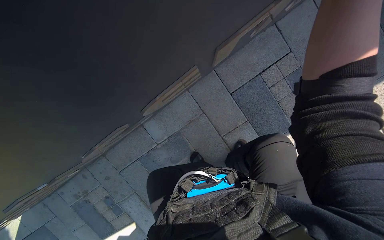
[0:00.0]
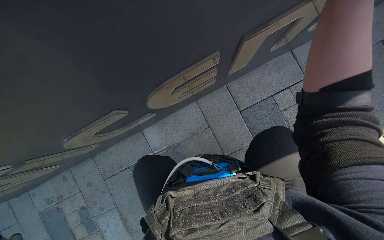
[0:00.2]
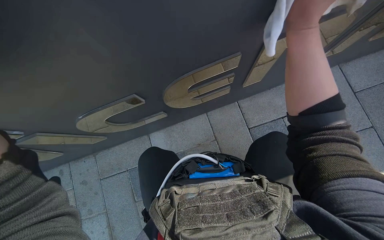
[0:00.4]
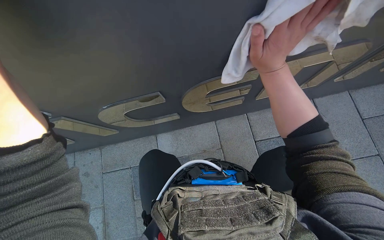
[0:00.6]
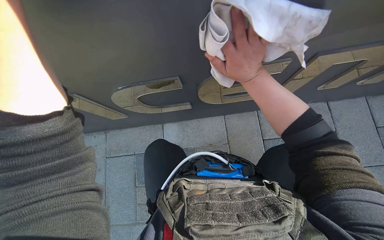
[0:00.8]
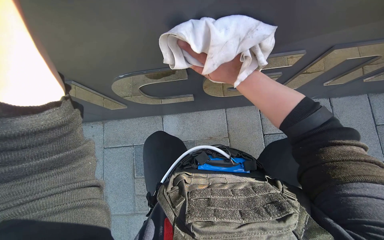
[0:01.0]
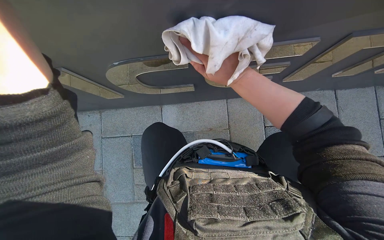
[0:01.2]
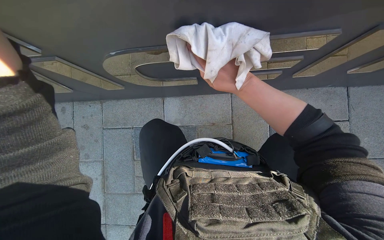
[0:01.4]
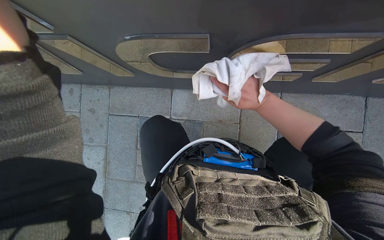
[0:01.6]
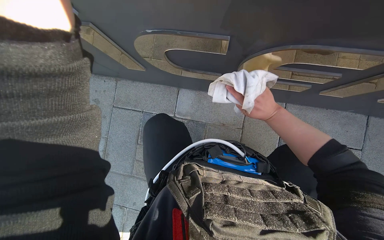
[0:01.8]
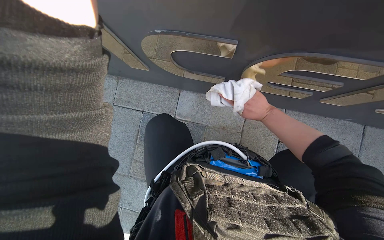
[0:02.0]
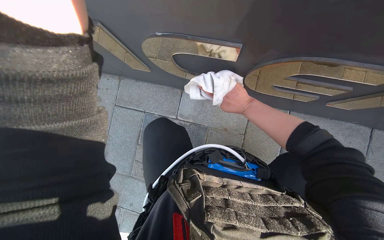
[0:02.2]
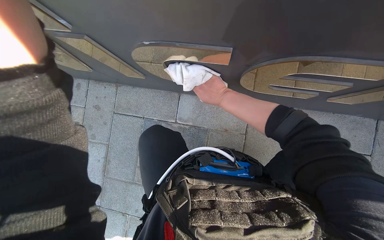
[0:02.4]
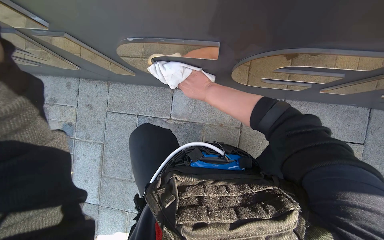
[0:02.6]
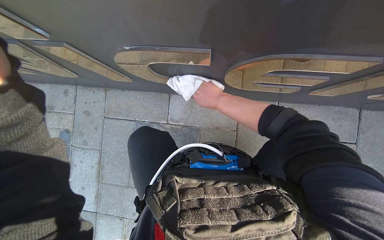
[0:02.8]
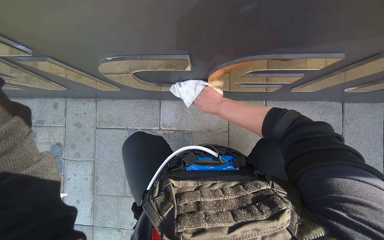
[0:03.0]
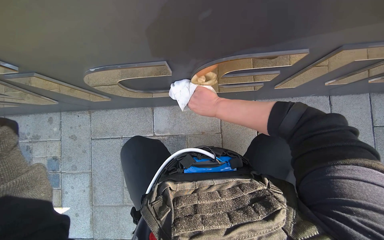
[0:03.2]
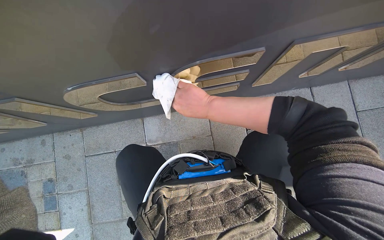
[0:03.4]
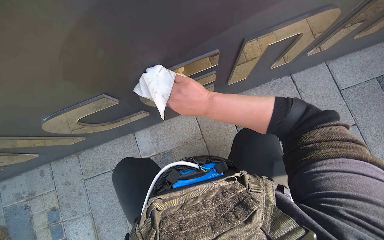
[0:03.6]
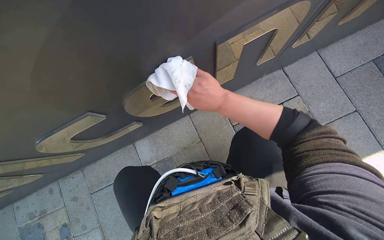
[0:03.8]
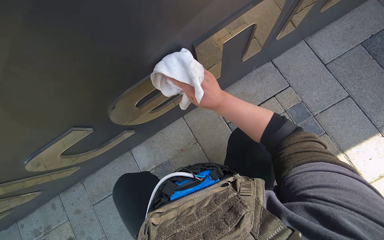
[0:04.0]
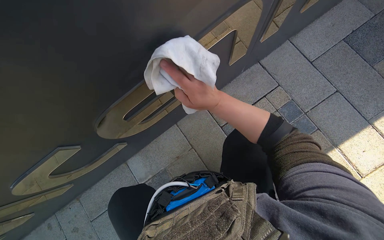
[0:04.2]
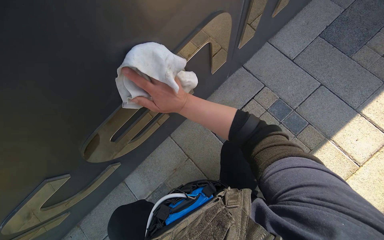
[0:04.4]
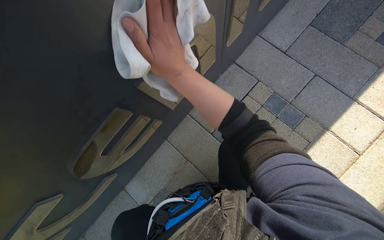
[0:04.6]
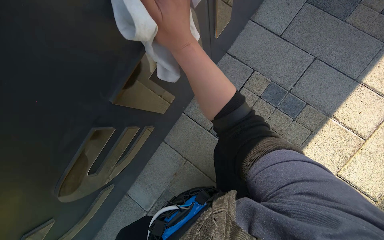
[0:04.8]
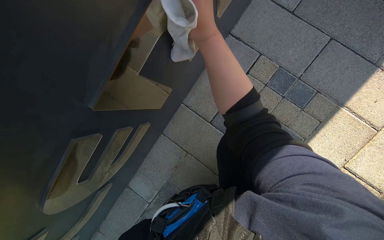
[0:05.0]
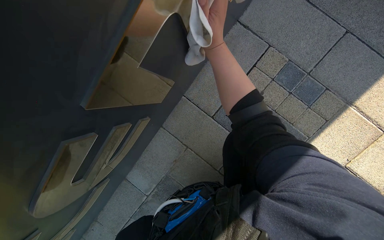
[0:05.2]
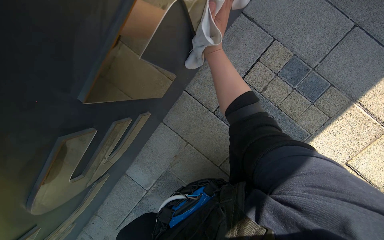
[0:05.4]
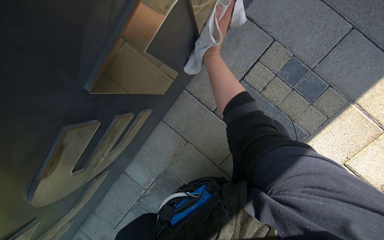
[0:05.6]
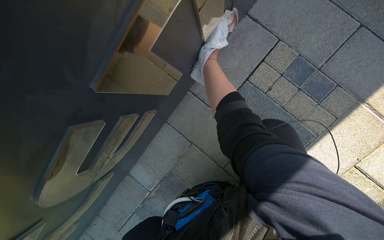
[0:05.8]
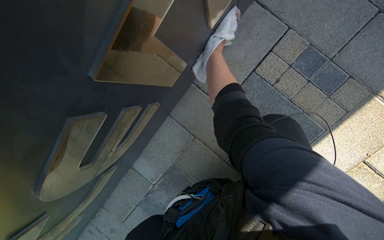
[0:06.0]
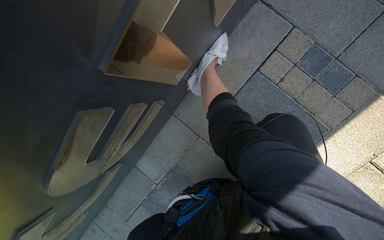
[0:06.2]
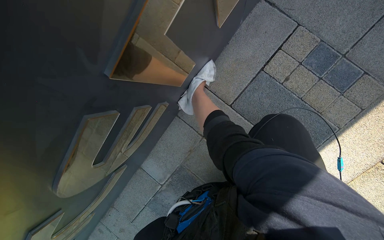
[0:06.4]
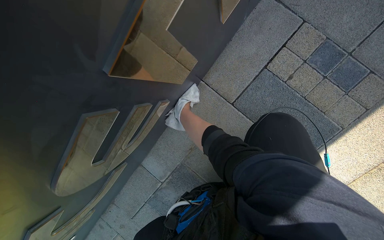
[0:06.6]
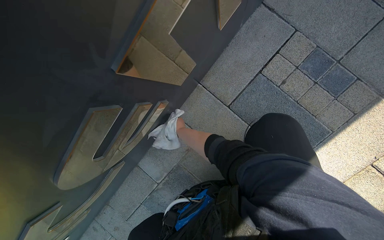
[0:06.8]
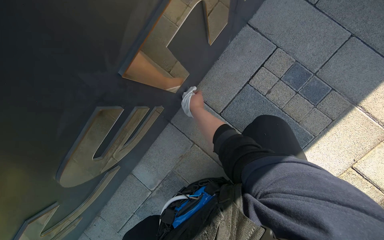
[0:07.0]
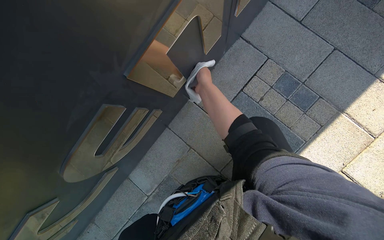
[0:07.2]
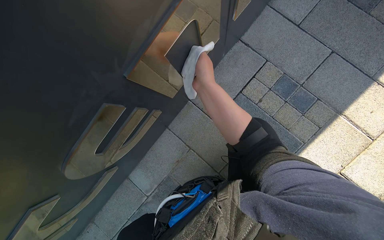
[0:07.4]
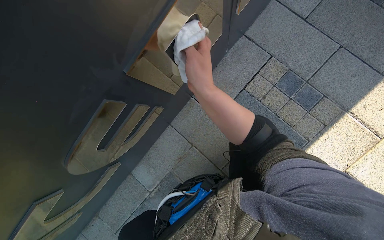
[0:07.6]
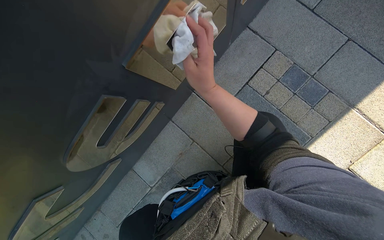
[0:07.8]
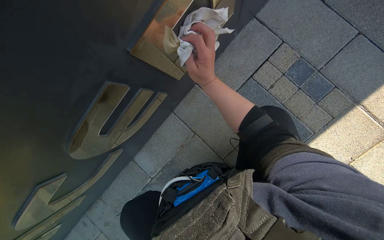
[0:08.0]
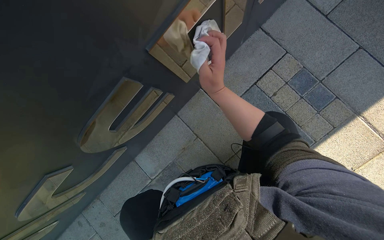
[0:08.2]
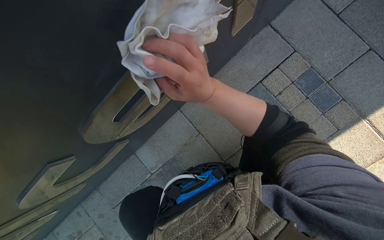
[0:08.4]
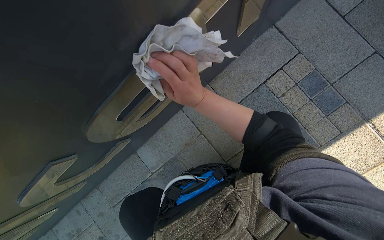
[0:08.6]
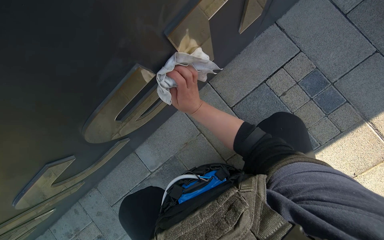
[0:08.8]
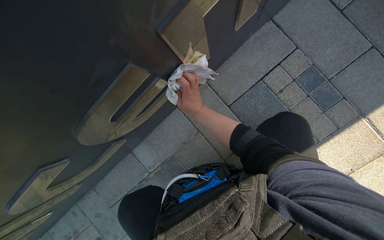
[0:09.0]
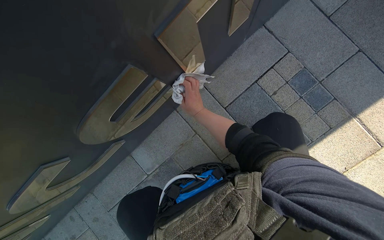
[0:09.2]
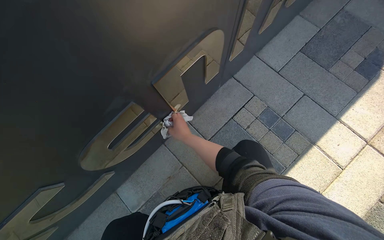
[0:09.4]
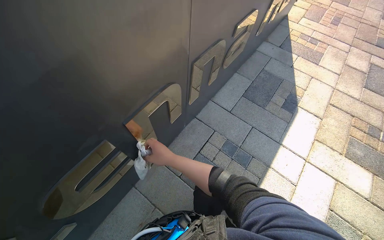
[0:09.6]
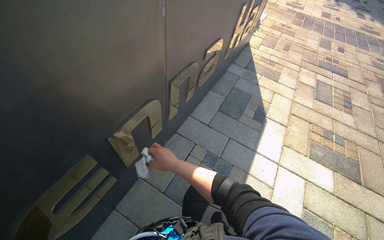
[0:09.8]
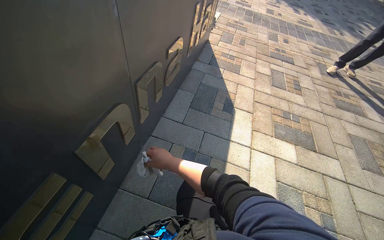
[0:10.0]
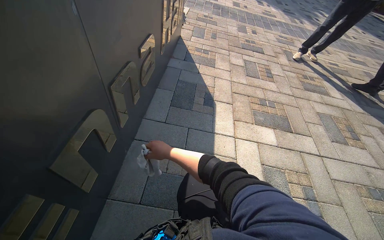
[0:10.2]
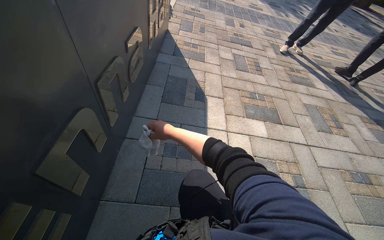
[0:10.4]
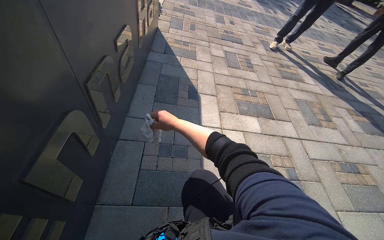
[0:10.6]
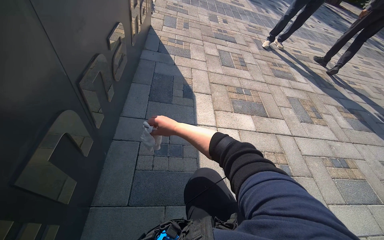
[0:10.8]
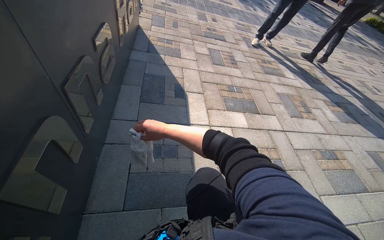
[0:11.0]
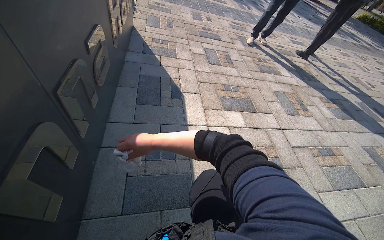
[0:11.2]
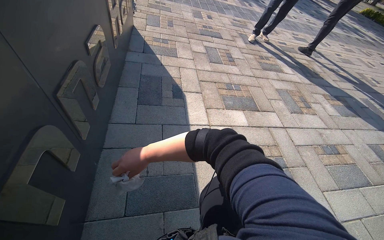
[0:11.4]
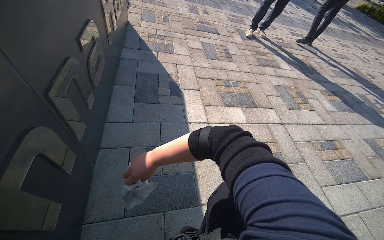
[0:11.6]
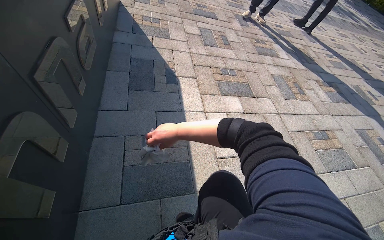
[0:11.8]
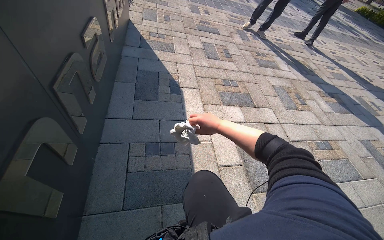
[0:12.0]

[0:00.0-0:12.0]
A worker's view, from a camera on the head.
Job: wiping surfaces.
The whole recording: Wiping letters on sign. The worker wipes the letters on the sign with a cloth.
0:00.0 to 0:01.6: Everything in view rotates approximately 30 degrees clockwise. The right hand goes approximately 35 cm to the left, down the picture and farther from the camera.
0:03.0 to 0:04.4: Everything in view rotates about 45 degrees counterclockwise. The right hand is displaced nearer to the camera by about 15 cm.
0:04.4 to 0:06.0: The view tips downward by some 20 degrees. The right hand goes roughly 60 cm farther from the camera and up the picture.
0:06.0 to 0:07.6: The right hand travels nearer to the camera and down the picture by some 50 cm.
0:07.6 to 0:09.0: The right hand heads farther from the camera, covering about 20 cm.
0:09.0 to 0:10.4: The wearer looks roughly 55 degrees further to the right. The view tips upward by roughly 40 degrees.
0:10.4 to 0:12.0: The right hand shifts some 25 cm to the right.

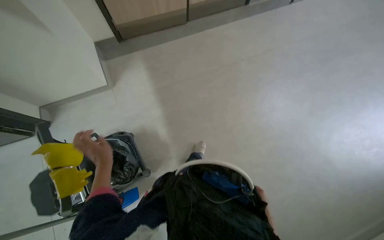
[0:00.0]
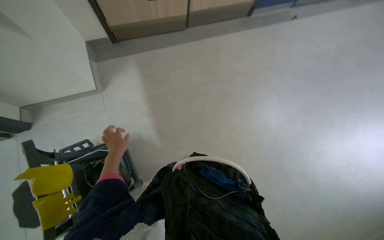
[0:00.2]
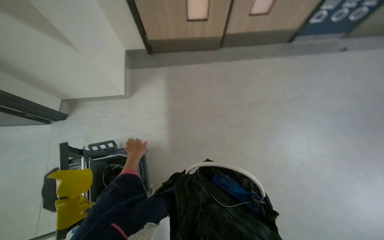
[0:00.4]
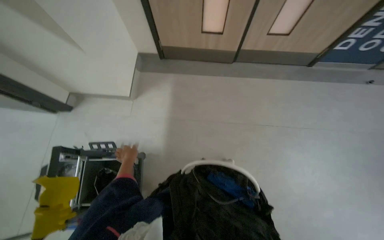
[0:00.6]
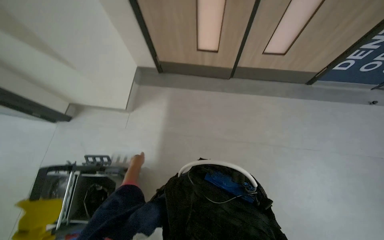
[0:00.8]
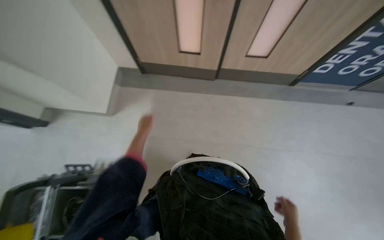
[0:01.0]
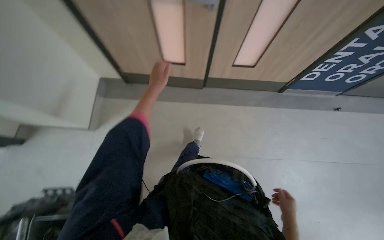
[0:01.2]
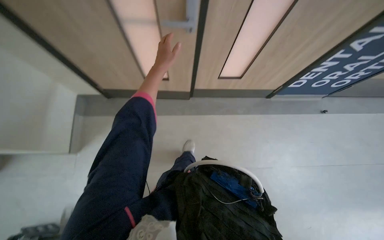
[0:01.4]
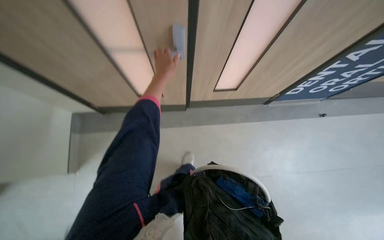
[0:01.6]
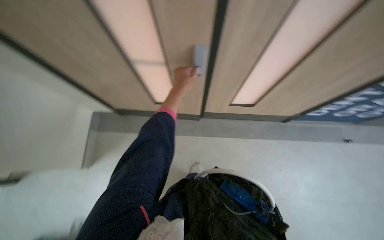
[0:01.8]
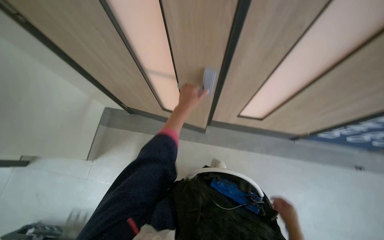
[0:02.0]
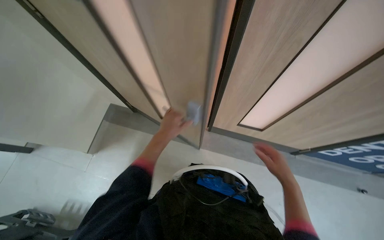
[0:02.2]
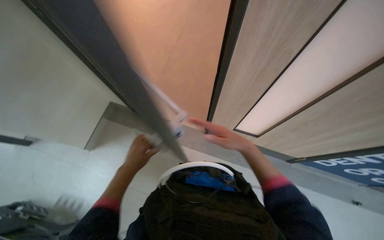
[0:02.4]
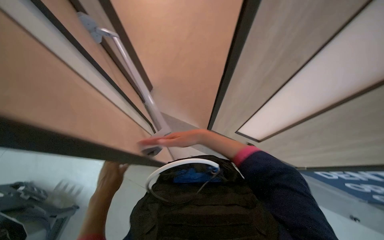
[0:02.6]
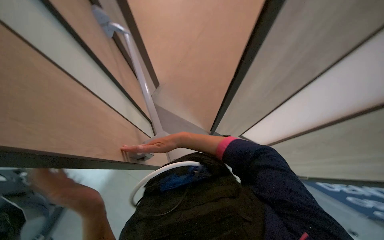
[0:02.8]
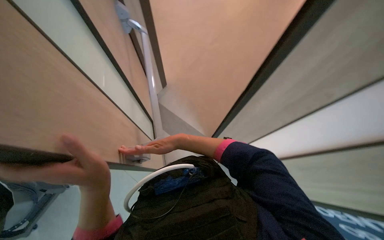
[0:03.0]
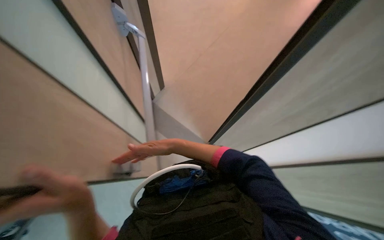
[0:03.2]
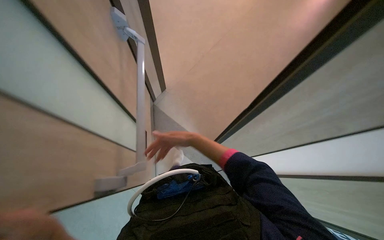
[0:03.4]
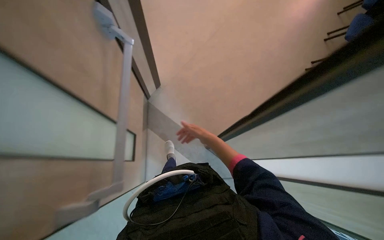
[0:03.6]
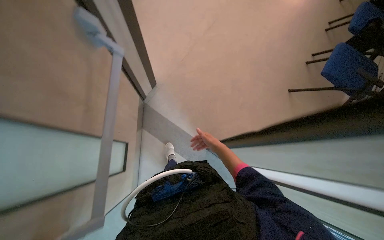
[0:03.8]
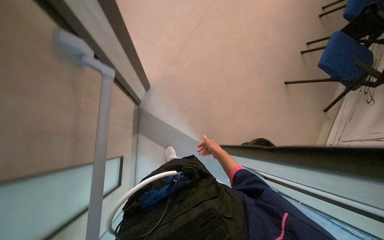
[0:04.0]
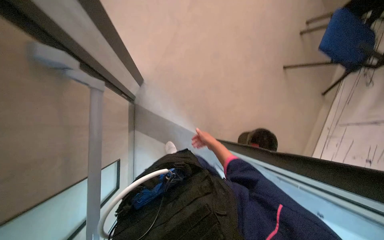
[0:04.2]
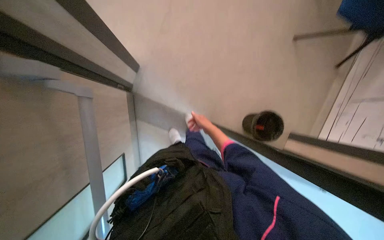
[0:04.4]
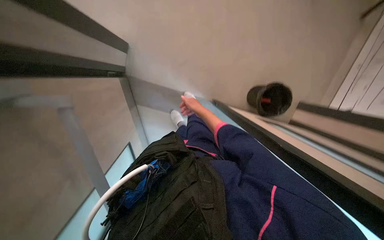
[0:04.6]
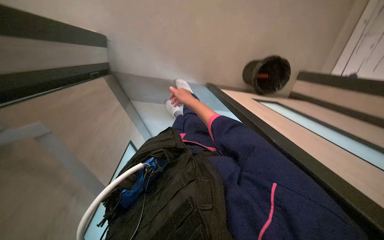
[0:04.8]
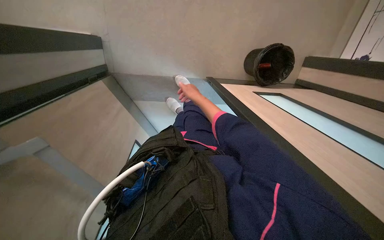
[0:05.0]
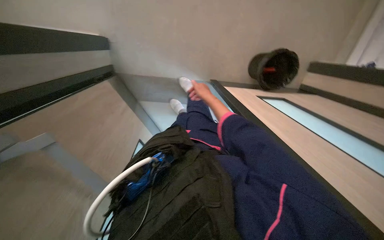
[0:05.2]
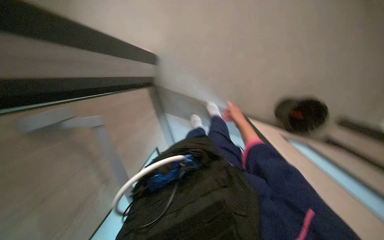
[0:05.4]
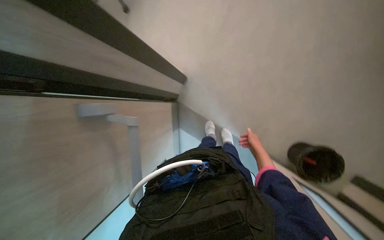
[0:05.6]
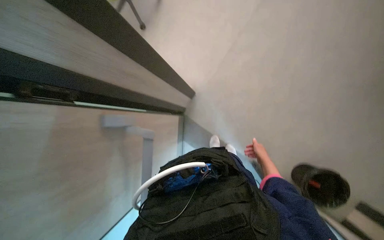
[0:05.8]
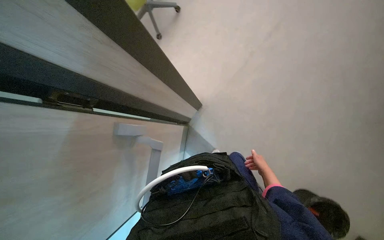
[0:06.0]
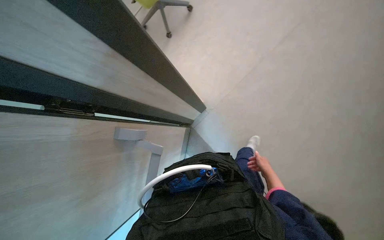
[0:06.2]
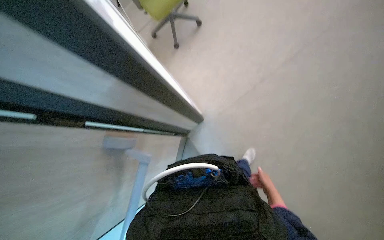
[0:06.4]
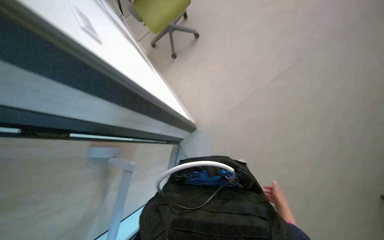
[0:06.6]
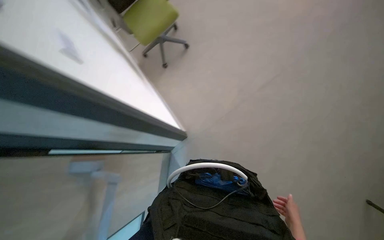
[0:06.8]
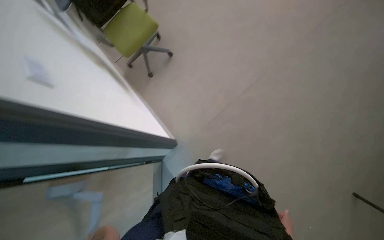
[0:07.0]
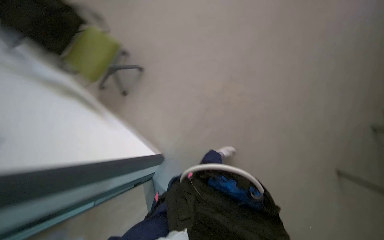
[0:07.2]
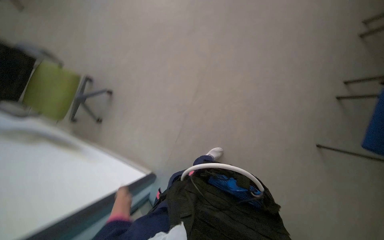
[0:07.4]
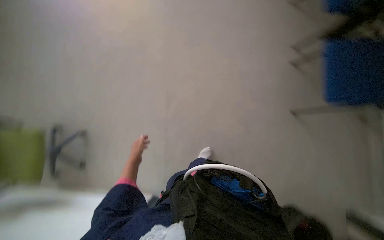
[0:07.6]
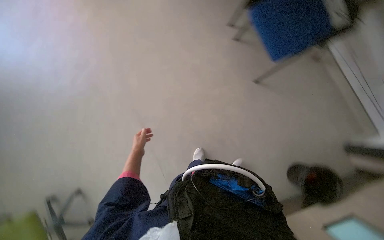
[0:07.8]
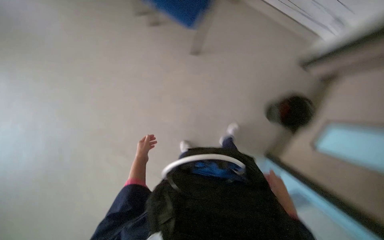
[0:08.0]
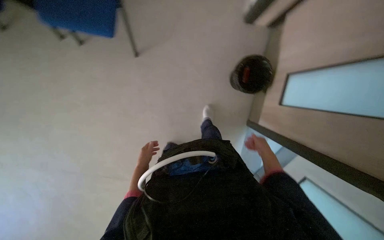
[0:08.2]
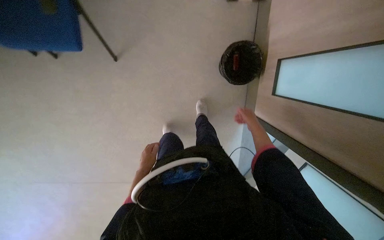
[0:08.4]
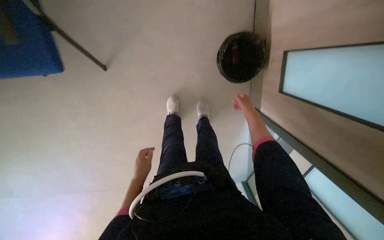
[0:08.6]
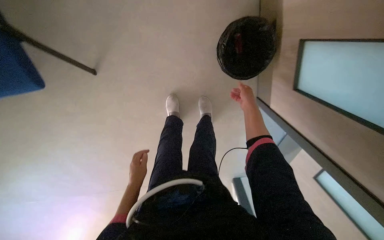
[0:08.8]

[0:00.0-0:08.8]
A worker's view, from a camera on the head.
Job: managing trash.
The whole recording: Collecting plastic trash from bins. The worker collects plastic trash from the bin and gathers it into another plastic bin.
0:00.0 to 0:01.4: The camera travels roughly 70 cm.
0:01.4 to 0:03.0: The wearer looks about 40 degrees further to the left. The left hand heads nearer to the camera and down the picture, covering approximately 30 cm.
0:03.0 to 0:04.4: The right hand travels to the right and farther from the camera by about 30 cm.
0:04.4 to 0:05.8: The wearer looks approximately 25 degrees further to the left.
0:05.8 to 0:07.4: The wearer's head swings some 25 degrees to the right. The view tilts about 15 degrees upward.
0:07.4 to 0:08.8: The camera travels approximately 50 cm. The scene turns roughly 60 degrees counterclockwise in the picture.
